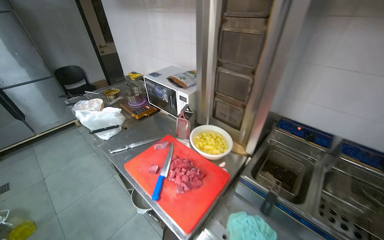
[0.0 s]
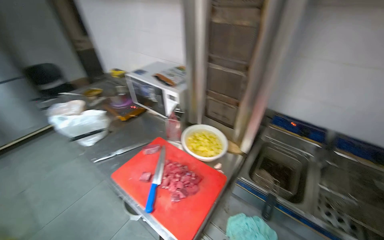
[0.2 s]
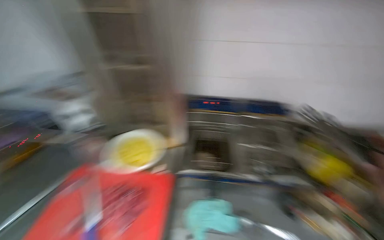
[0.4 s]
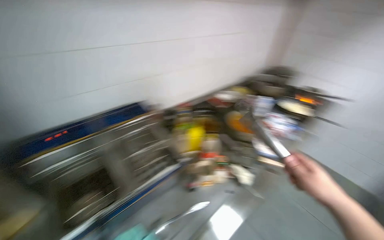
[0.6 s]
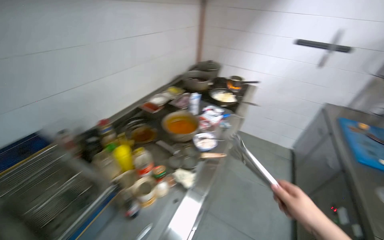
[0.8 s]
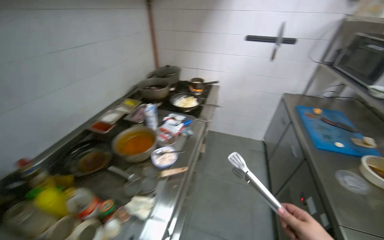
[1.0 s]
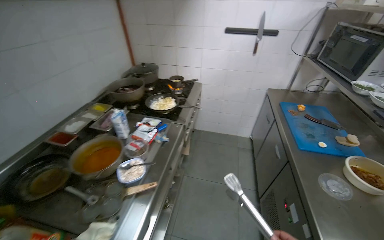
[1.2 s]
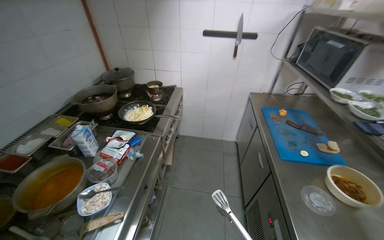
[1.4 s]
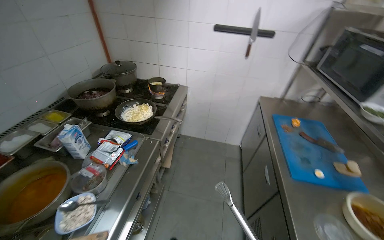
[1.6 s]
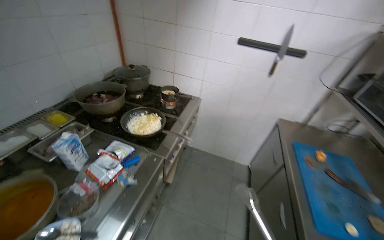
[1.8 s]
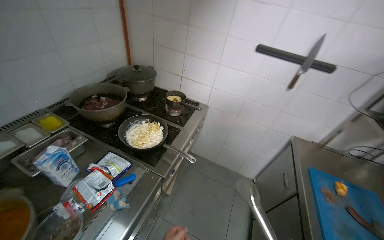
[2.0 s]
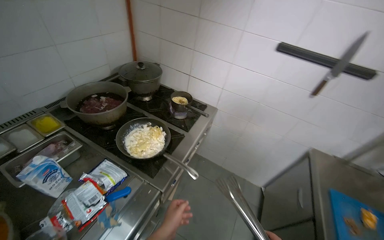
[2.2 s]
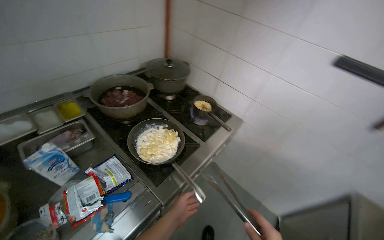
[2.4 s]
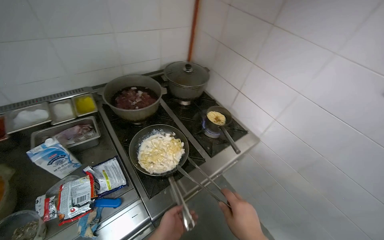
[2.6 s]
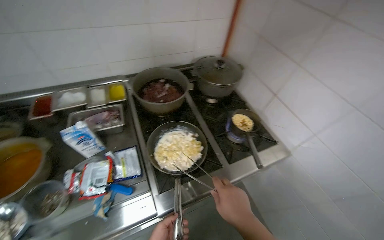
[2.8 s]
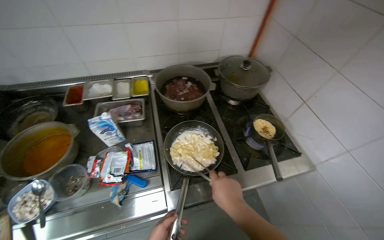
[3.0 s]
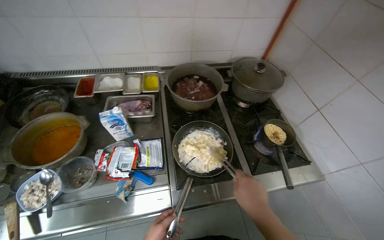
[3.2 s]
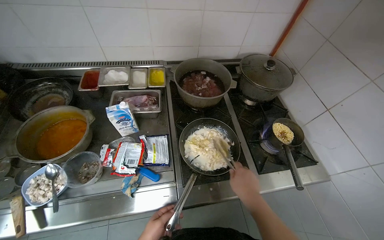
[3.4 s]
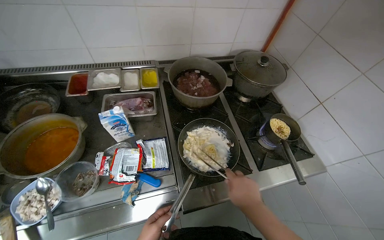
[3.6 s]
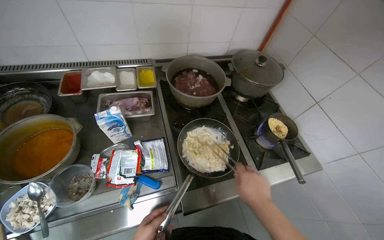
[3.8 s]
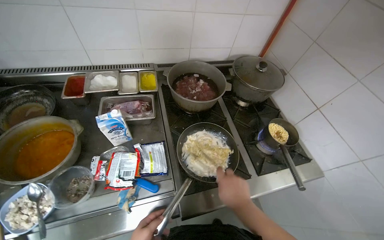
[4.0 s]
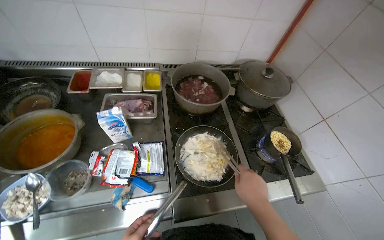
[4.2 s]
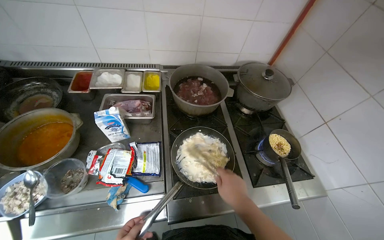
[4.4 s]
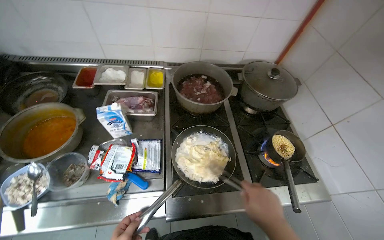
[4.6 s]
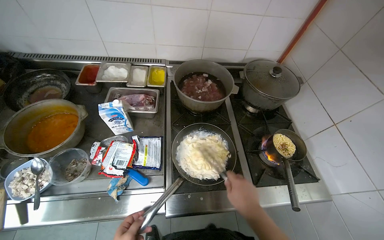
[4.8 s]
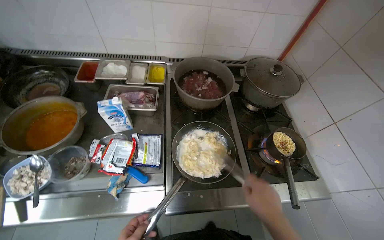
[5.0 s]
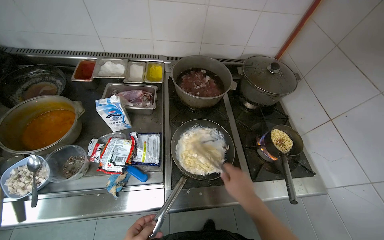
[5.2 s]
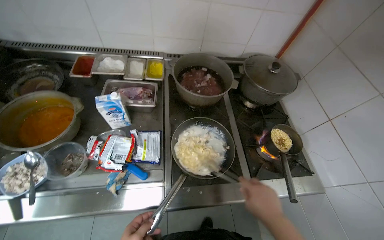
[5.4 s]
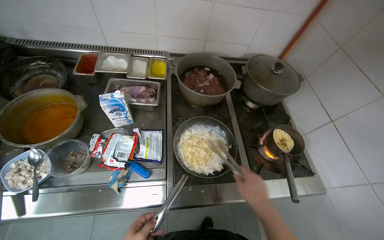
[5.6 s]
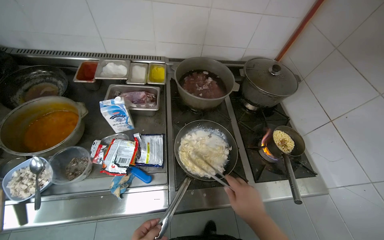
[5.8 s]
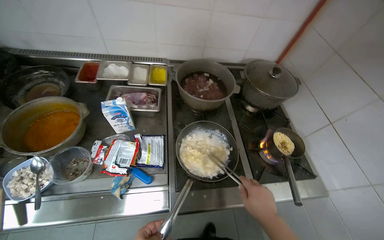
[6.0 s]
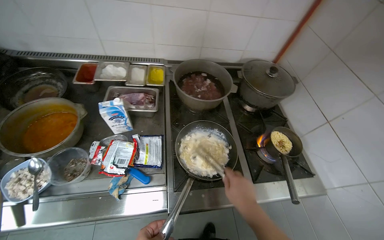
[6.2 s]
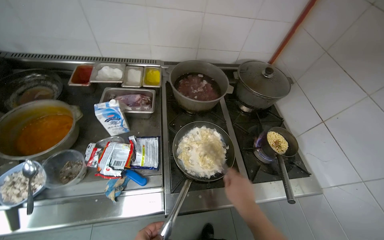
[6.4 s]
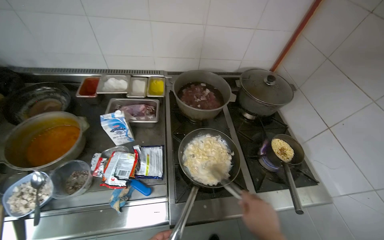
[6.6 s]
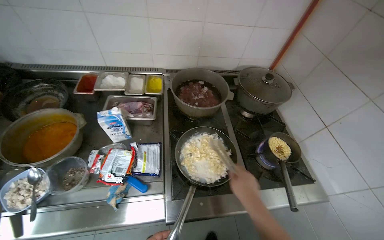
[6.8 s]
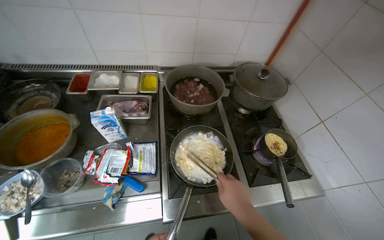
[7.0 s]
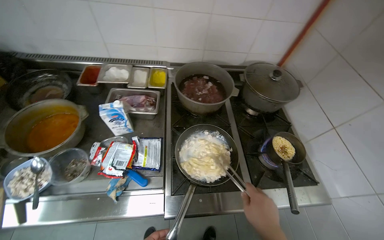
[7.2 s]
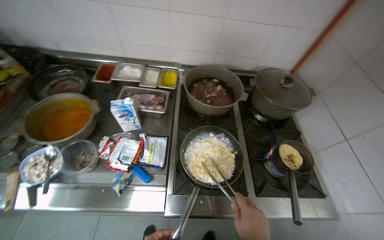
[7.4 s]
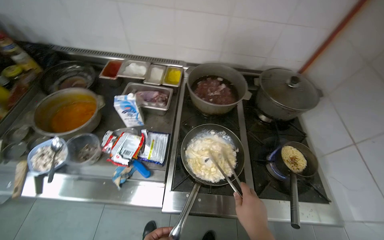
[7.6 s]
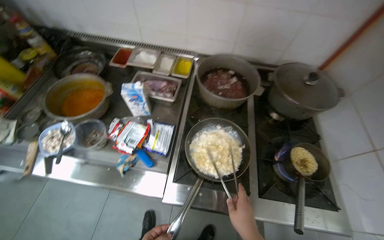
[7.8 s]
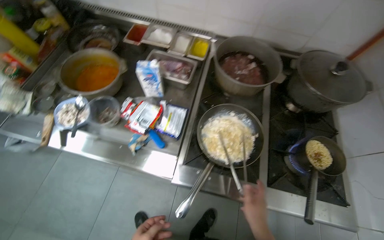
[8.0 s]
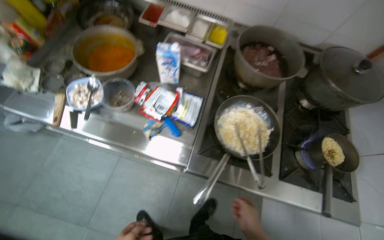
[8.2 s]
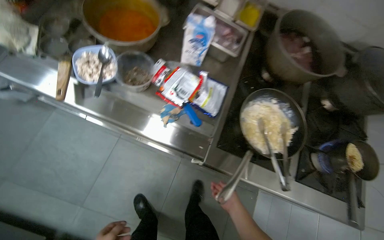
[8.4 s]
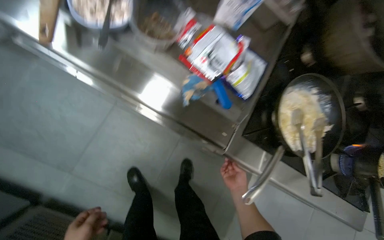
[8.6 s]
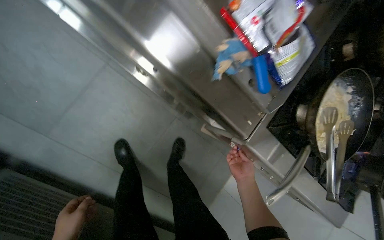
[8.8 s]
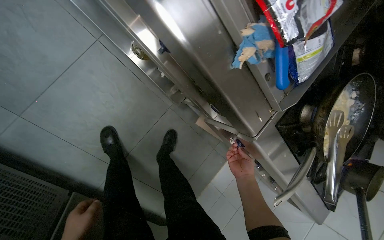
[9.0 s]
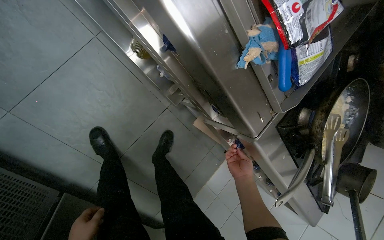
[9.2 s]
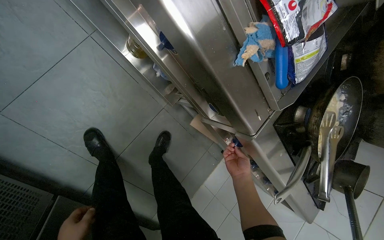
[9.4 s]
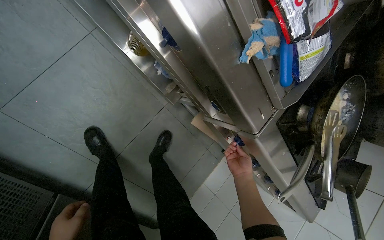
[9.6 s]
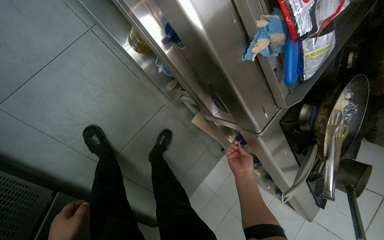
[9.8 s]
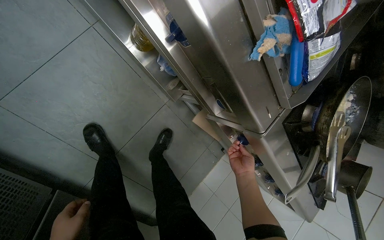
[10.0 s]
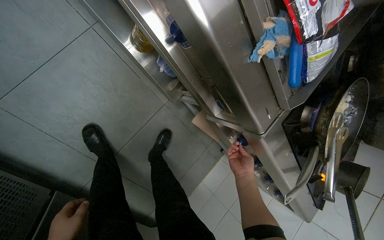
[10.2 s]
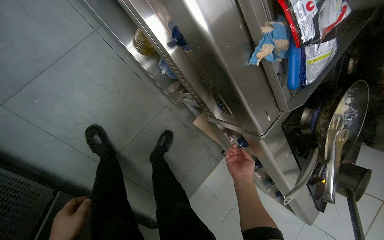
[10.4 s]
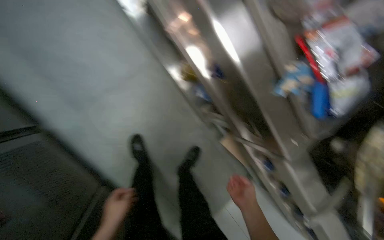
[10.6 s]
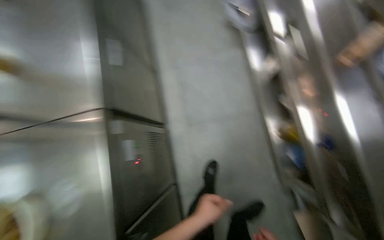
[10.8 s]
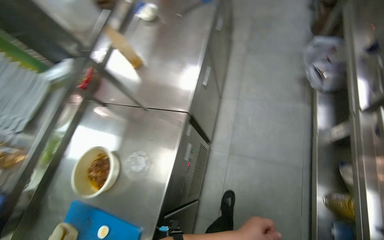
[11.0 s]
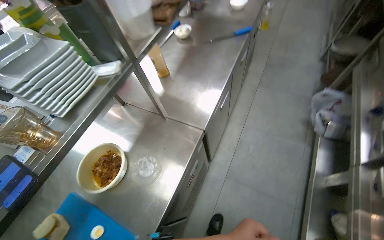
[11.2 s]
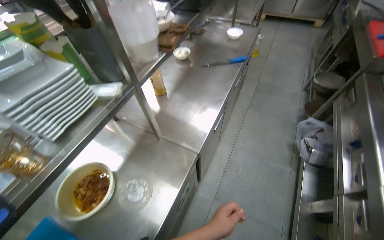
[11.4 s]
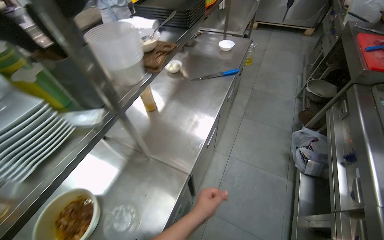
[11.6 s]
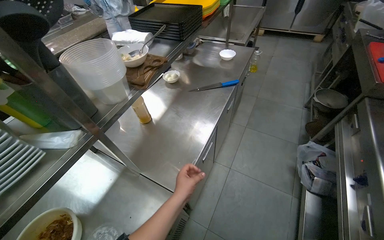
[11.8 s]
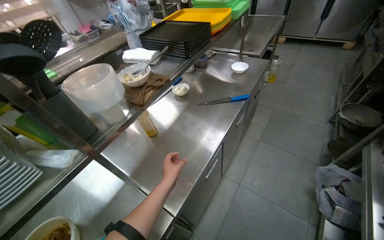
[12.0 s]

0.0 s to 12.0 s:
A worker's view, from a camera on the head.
Job: cooking food.
The whole recording: Cooking pasta in pan. The worker stirs pasta in a pan on the stove, adds sauce, and continues stirring.
0.0 to 1.6 s: The head travels roughly 90 cm. The head turns to the right by some 120 degrees.
1.6 to 3.0 s: The camera travels approximately 70 cm. The head turns to the left by approximately 65 degrees.
7.6 to 9.0 s: The camera travels about 60 cm. The wearer looks approximately 35 degrees further downward. The scene rotates clockwise by some 40 degrees.
10.4 to 12.0 s: The camera travels about 70 cm. The head rotates roughly 90 degrees to the left. The wearer looks some 50 degrees further upward.

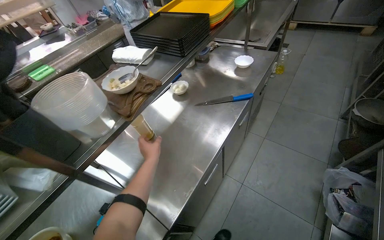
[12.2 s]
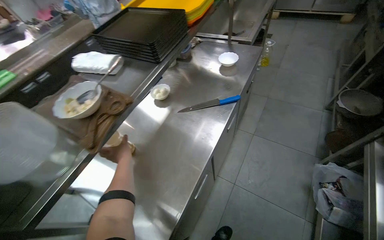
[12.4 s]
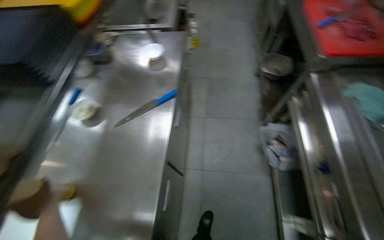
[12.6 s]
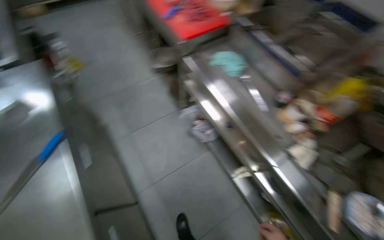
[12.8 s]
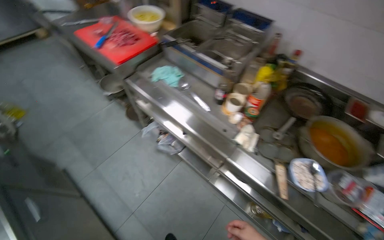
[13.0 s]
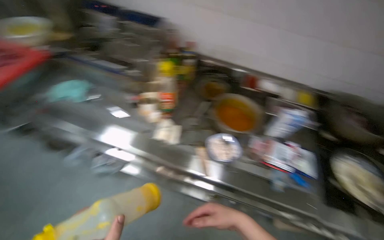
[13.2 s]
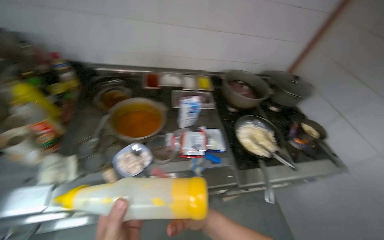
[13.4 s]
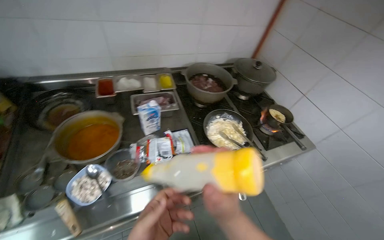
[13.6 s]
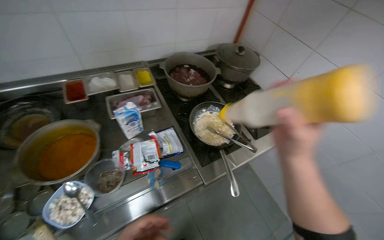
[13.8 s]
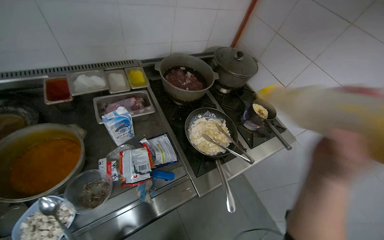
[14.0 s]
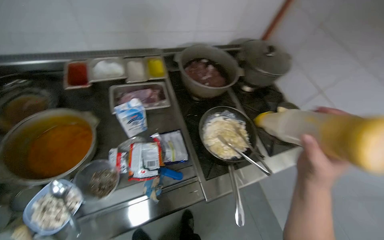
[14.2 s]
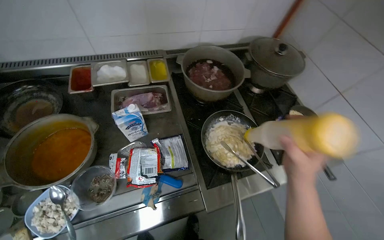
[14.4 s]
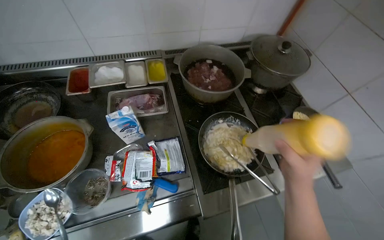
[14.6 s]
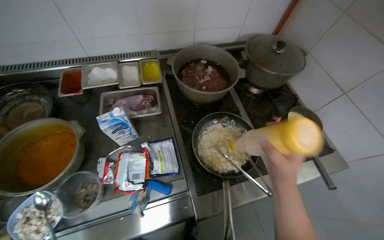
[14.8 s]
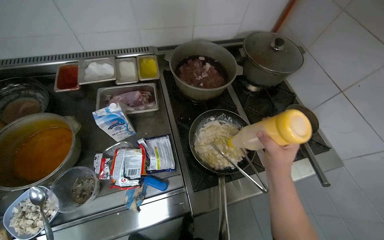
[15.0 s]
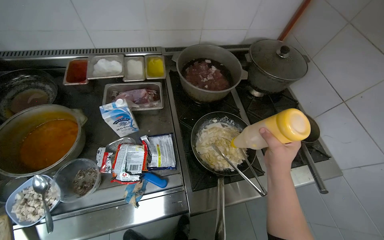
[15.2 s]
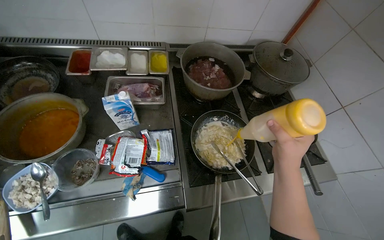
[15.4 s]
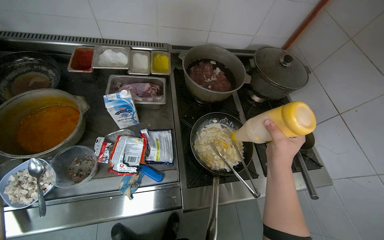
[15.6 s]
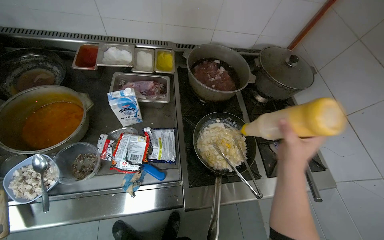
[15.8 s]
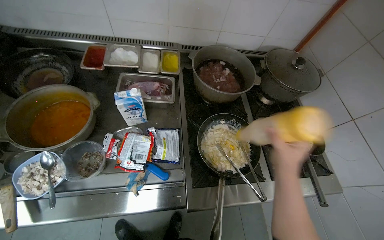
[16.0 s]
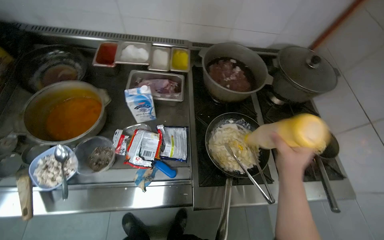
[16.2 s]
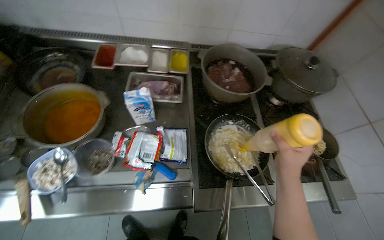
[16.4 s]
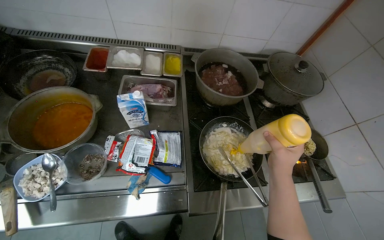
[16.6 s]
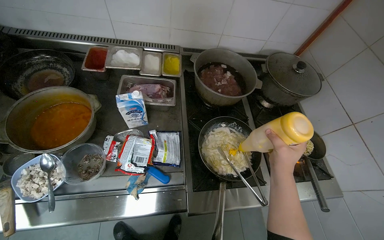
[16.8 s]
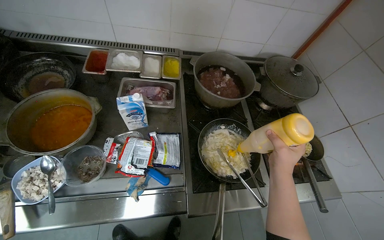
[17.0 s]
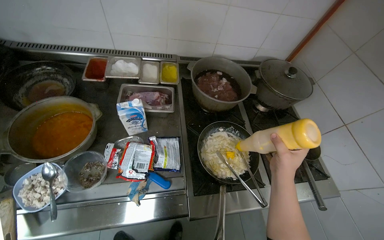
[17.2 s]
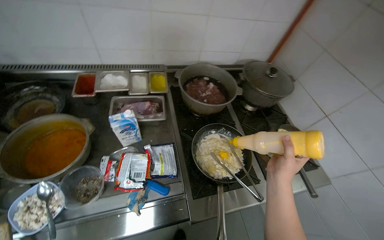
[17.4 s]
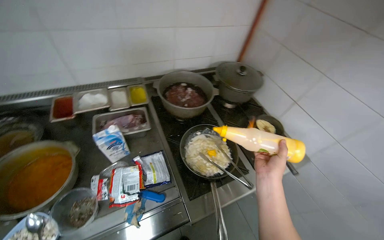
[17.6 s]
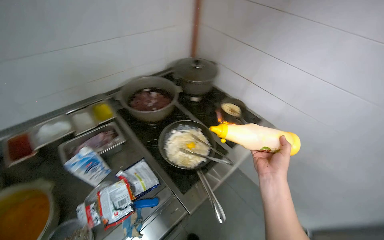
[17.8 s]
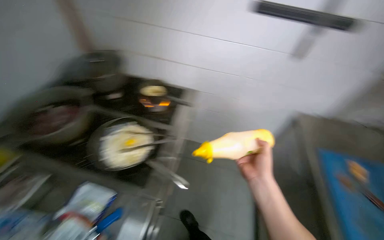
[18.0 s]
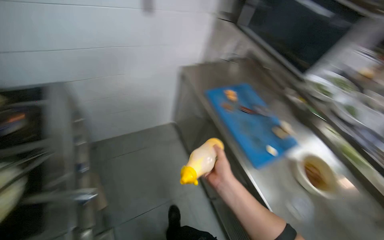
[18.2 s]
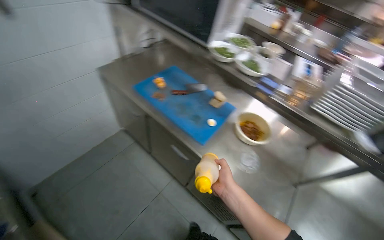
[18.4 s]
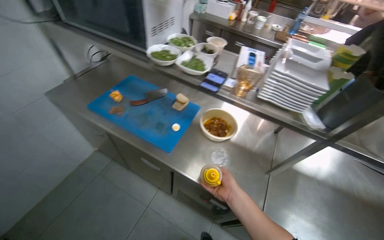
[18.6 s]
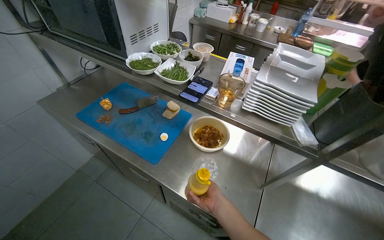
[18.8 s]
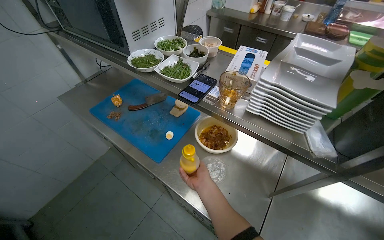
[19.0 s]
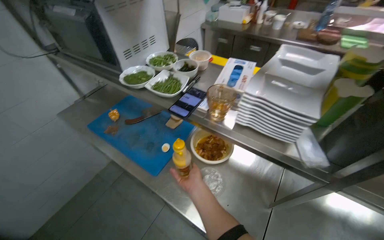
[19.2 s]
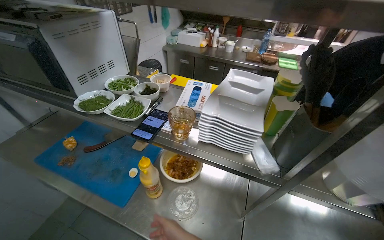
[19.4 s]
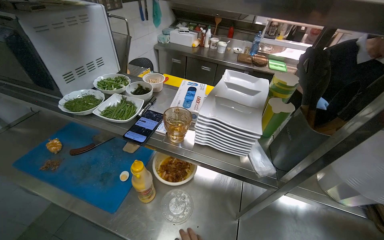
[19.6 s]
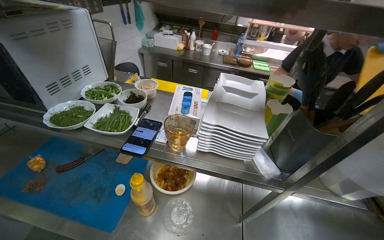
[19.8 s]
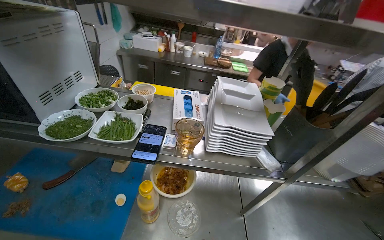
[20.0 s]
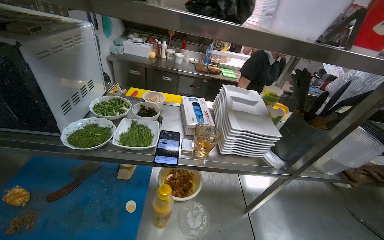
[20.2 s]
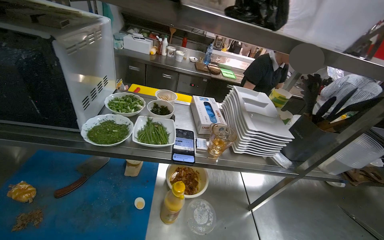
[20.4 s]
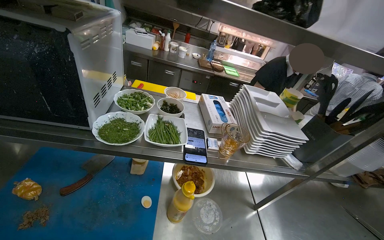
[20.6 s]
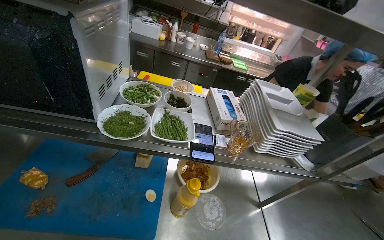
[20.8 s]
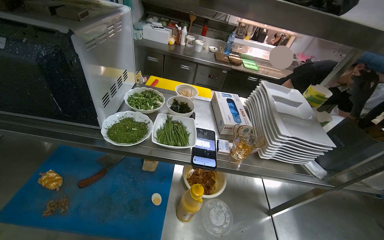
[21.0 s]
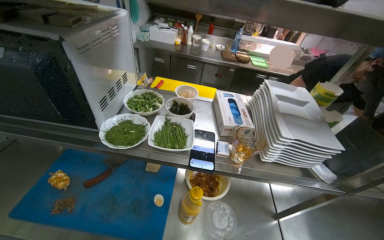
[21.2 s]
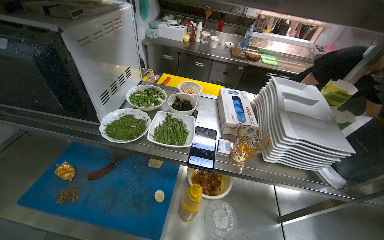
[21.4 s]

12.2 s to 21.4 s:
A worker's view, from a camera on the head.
Job: cooking food.
The whole recording: Cooking pasta in pan. The worker stirs pasta in a pan on the stove, adds sauce, and continues stirring.
16.8 to 18.4 s: The camera is carried roughly 40 cm. The head turns to the right by roughly 115 degrees.
